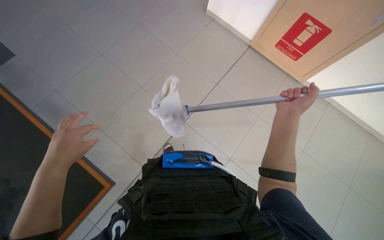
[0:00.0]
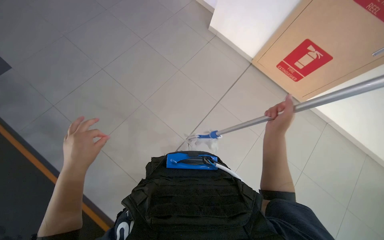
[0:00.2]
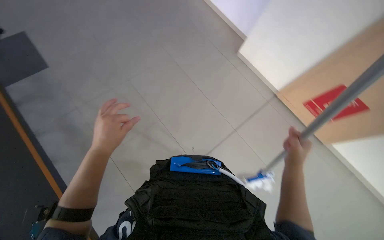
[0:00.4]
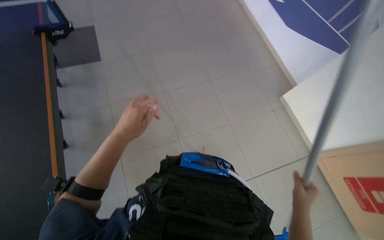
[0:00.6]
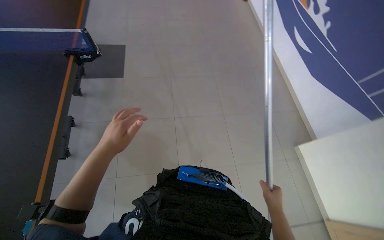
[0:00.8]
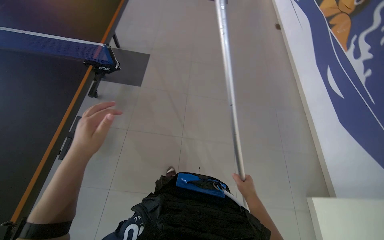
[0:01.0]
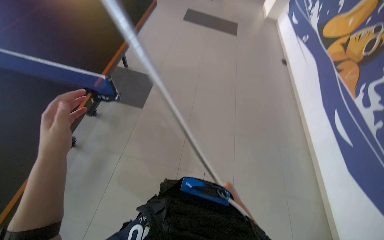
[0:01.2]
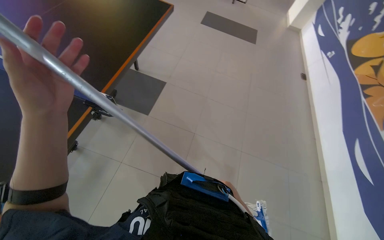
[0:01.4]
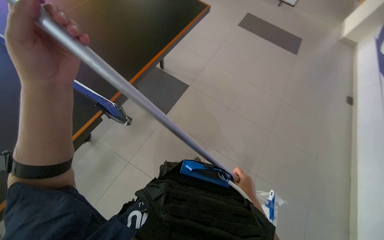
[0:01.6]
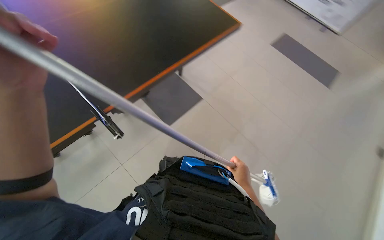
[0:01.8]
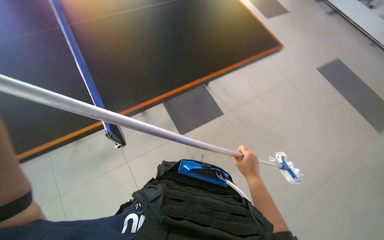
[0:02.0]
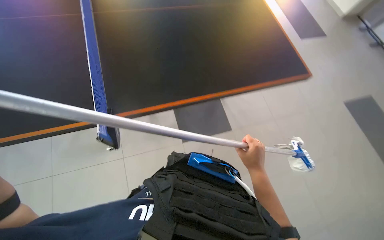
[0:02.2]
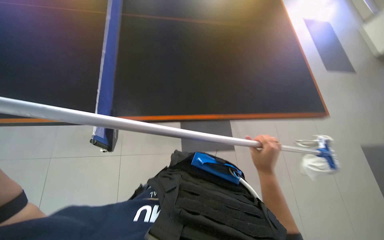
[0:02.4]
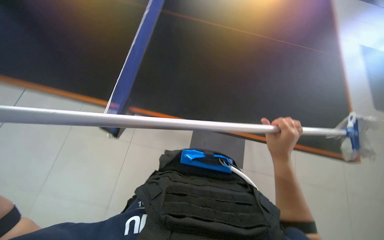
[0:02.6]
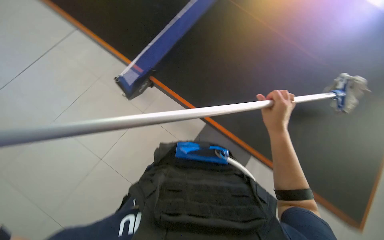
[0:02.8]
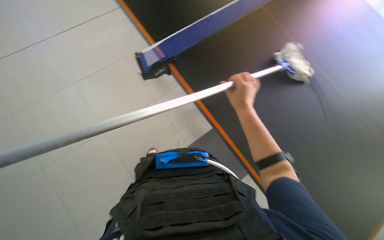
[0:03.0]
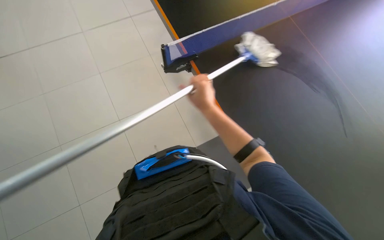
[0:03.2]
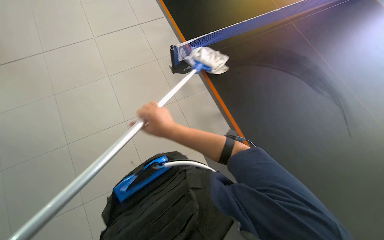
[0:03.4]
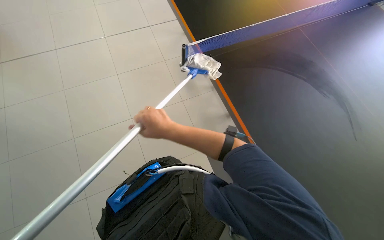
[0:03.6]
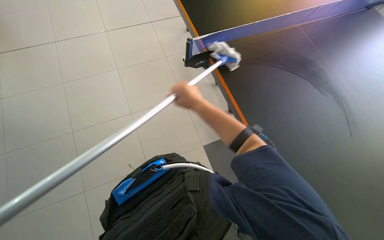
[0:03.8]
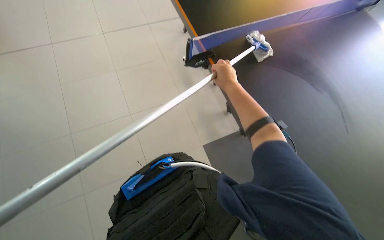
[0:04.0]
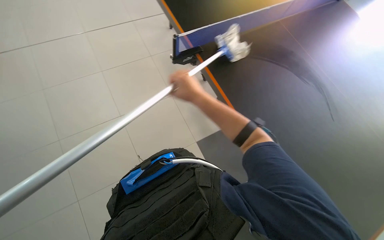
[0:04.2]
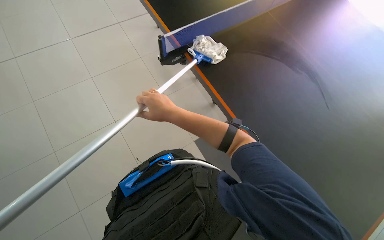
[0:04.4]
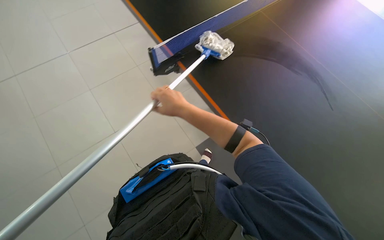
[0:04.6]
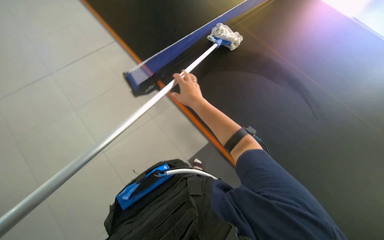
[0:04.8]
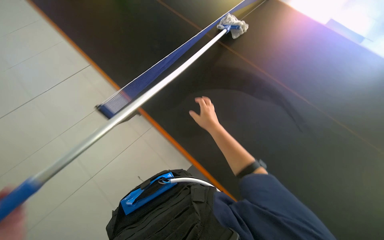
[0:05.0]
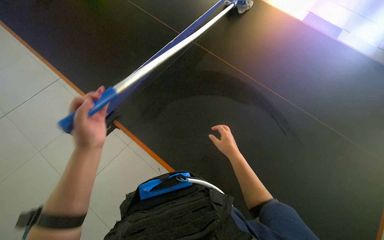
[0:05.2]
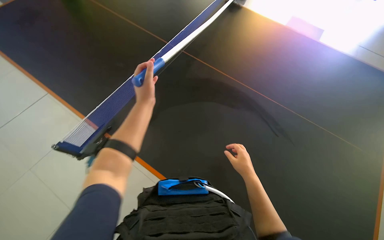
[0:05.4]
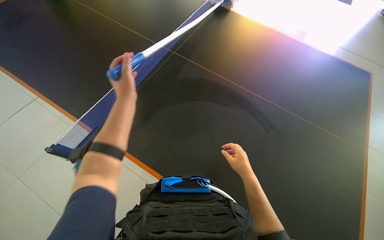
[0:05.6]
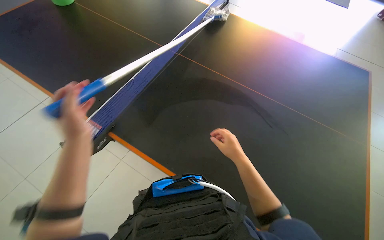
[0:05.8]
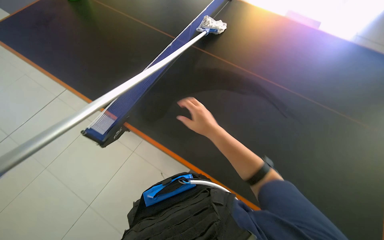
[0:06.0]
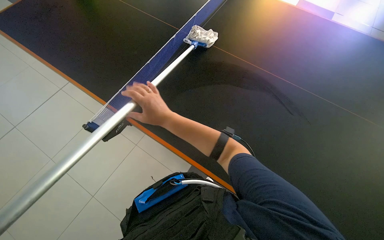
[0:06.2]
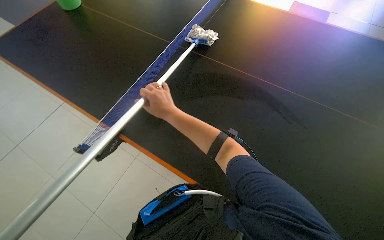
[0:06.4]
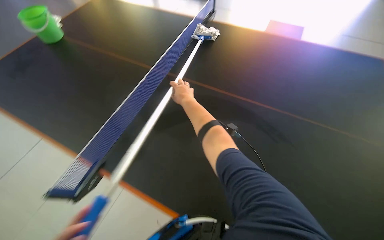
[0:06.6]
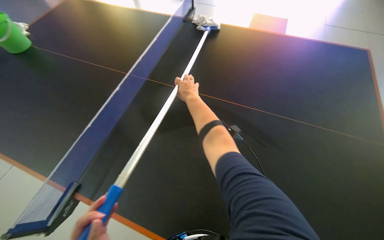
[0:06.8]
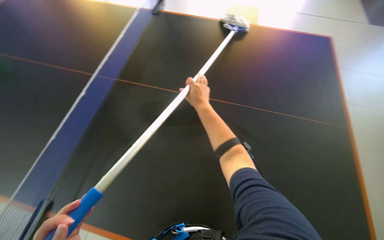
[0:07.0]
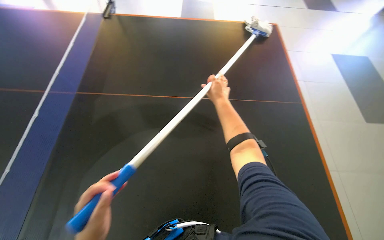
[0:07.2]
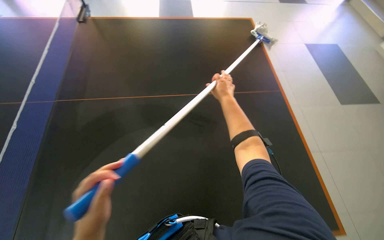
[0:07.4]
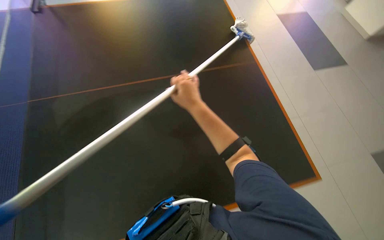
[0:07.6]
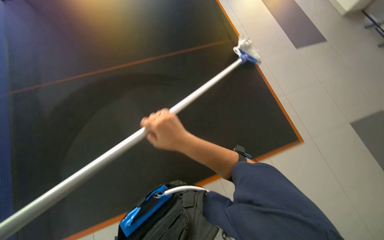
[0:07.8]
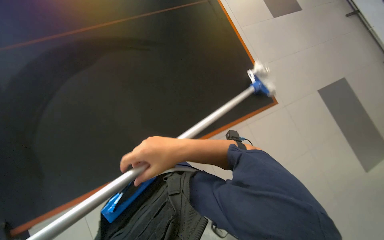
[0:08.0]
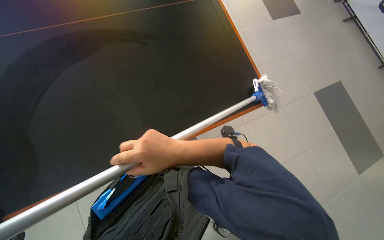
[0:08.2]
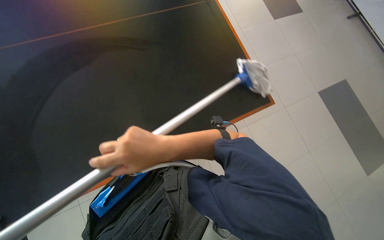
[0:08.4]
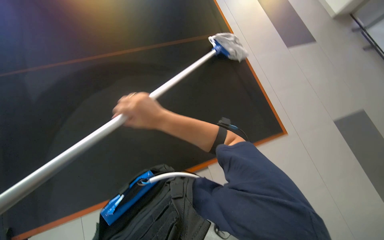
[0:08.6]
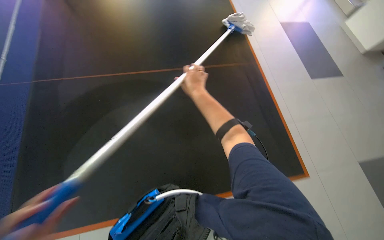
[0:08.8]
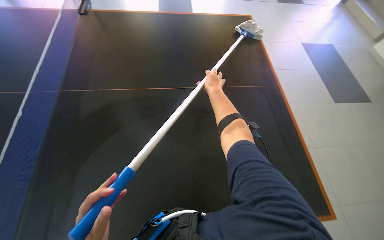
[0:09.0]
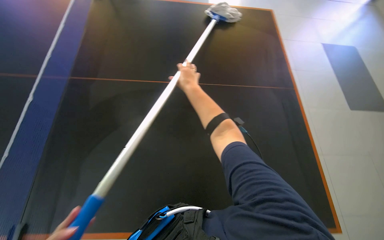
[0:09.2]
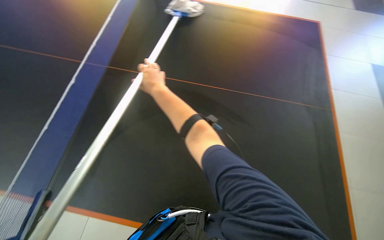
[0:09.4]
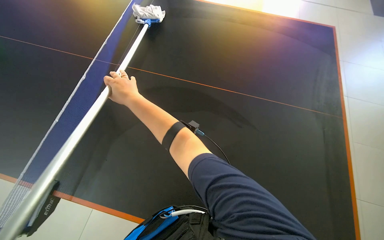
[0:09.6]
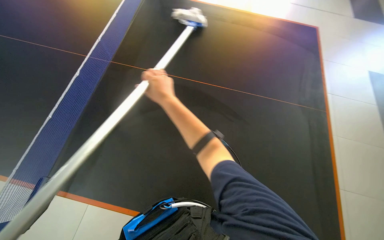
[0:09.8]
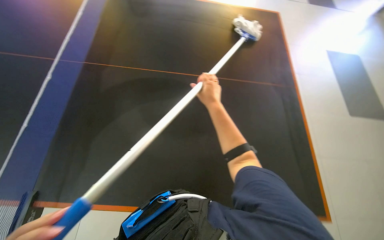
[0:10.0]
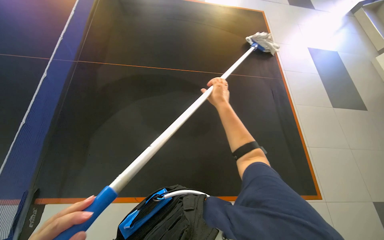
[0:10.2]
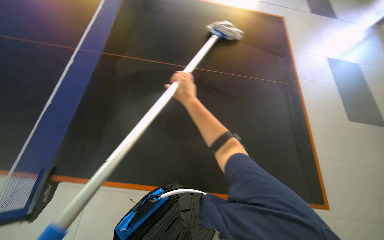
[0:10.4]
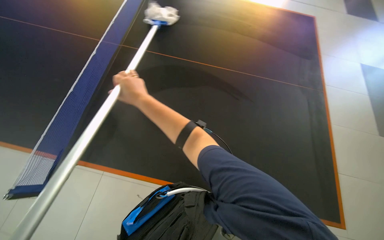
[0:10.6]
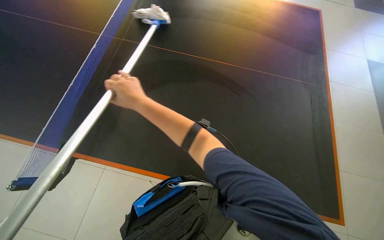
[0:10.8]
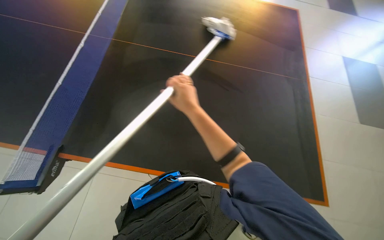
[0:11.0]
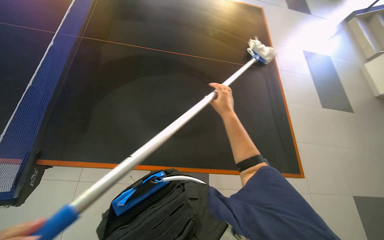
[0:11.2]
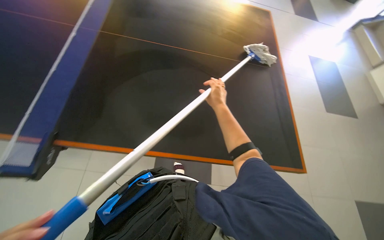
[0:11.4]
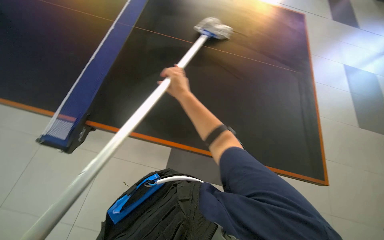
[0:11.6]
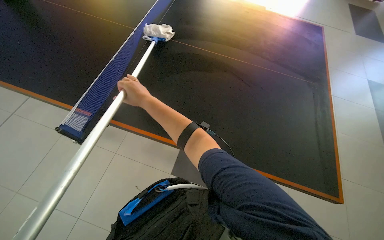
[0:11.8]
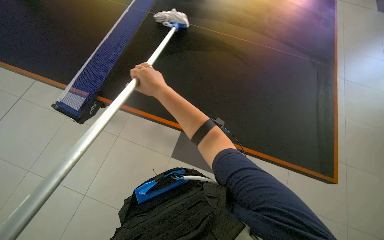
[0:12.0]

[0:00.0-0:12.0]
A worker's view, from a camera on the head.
Job: wiping surfaces.
The whole recording: Cleaning table surface with mop. The worker cleans the black table surface using a mop.
0:01.6 to 0:03.0: The right hand moves up the picture, some 40 cm.
0:03.0 to 0:04.4: The right hand moves left and right over some 20 cm, changing direction 2 times.
0:04.4 to 0:06.0: The camera pitches upward, by some 20 degrees. Everything in view rotates about 30 degrees clockwise.
0:06.0 to 0:07.6: The right hand swings left and right, roughly 20 cm each way, with 2 reversals.
0:07.6 to 0:09.0: The right hand shifts some 15 cm up the picture and farther from the camera.
0:09.0 to 0:10.4: The right hand swings left and right, approximately 30 cm each way, with 2 reversals.

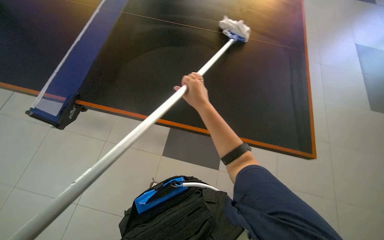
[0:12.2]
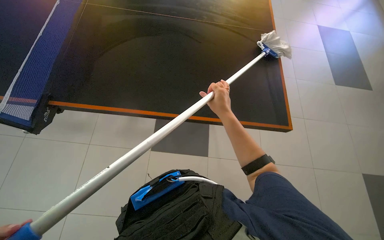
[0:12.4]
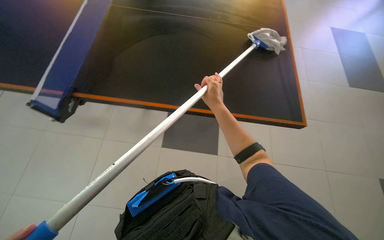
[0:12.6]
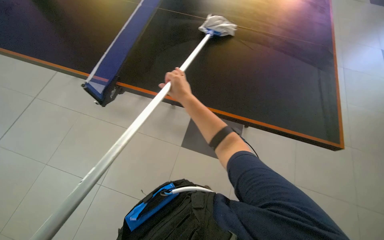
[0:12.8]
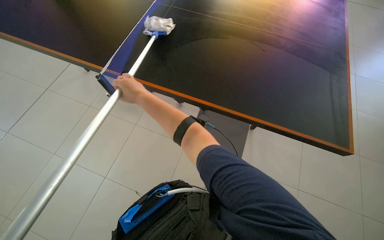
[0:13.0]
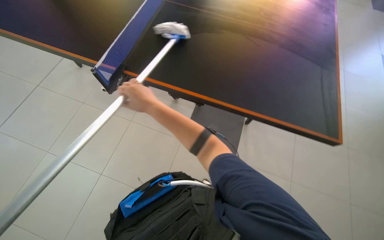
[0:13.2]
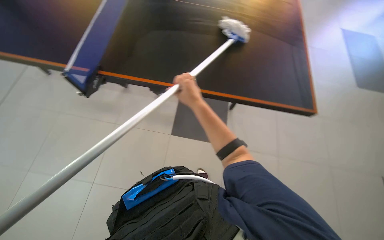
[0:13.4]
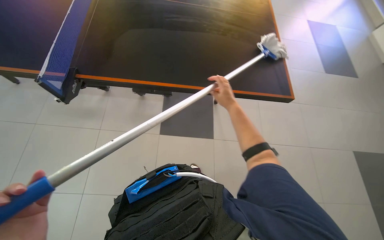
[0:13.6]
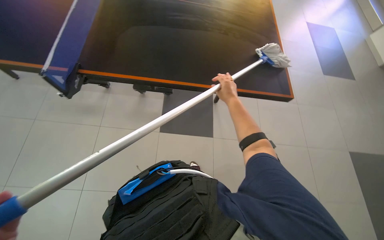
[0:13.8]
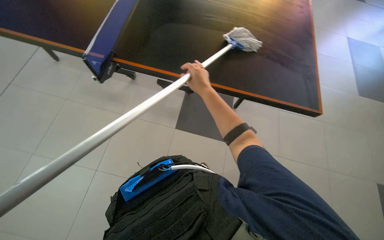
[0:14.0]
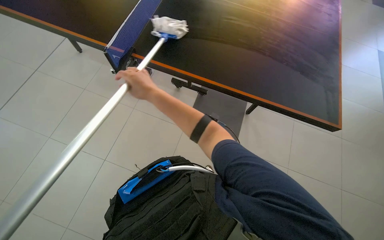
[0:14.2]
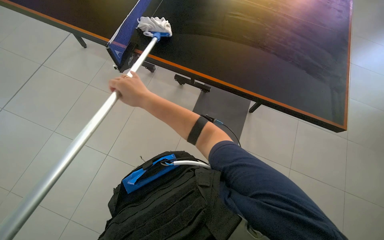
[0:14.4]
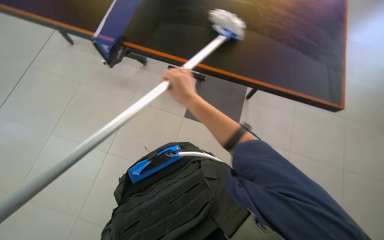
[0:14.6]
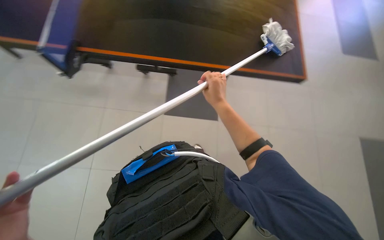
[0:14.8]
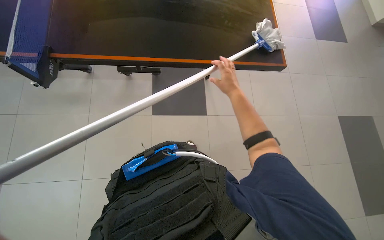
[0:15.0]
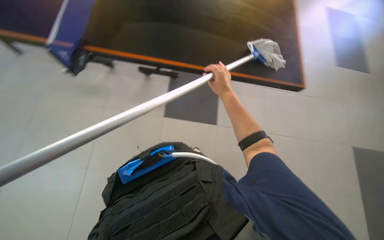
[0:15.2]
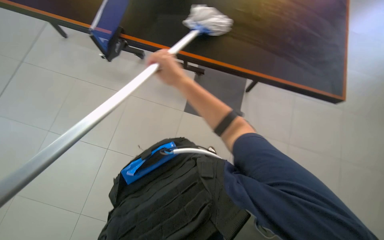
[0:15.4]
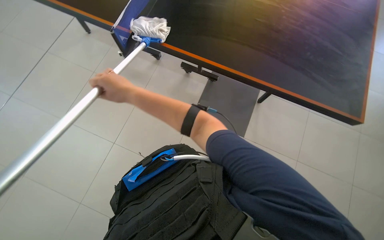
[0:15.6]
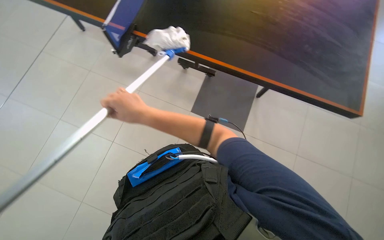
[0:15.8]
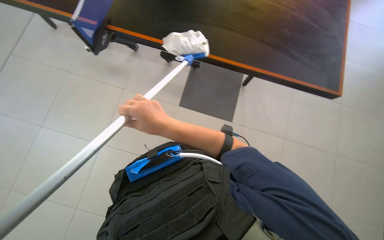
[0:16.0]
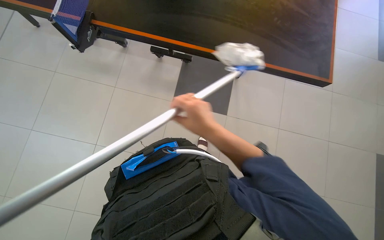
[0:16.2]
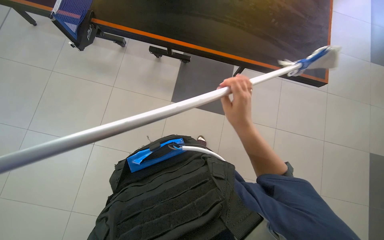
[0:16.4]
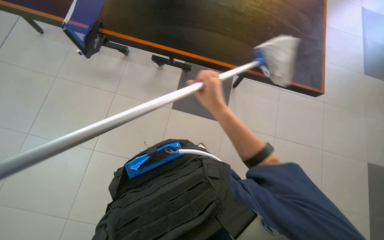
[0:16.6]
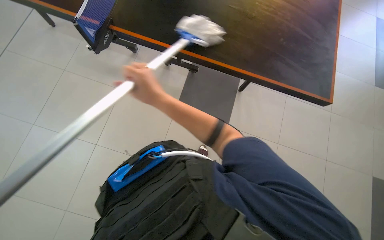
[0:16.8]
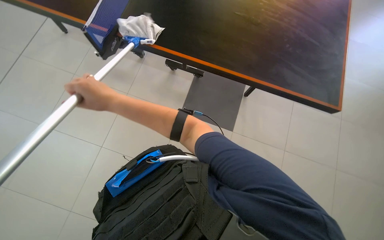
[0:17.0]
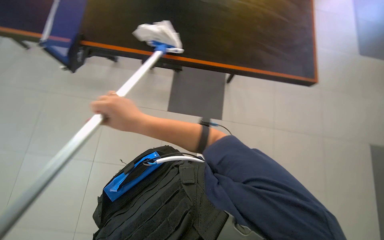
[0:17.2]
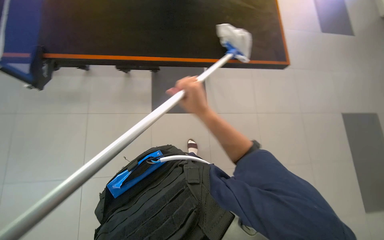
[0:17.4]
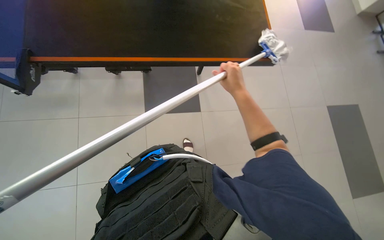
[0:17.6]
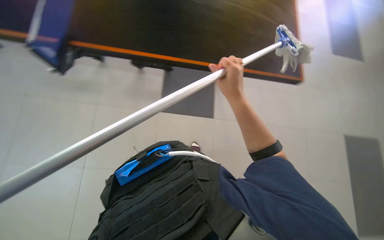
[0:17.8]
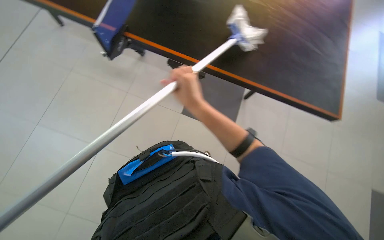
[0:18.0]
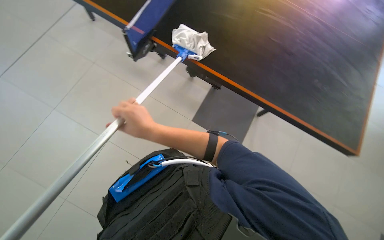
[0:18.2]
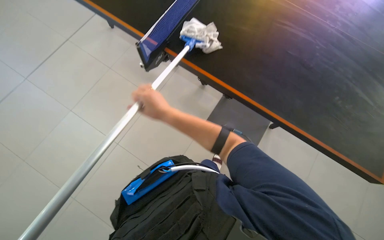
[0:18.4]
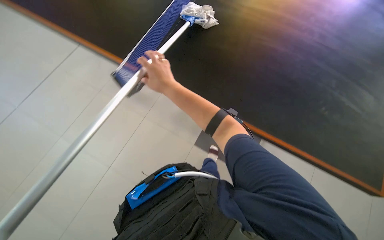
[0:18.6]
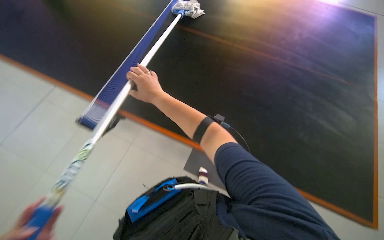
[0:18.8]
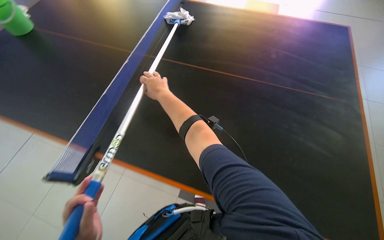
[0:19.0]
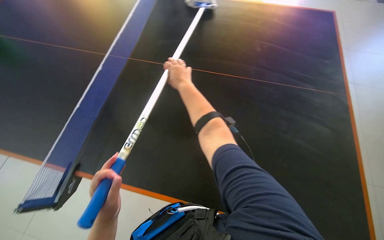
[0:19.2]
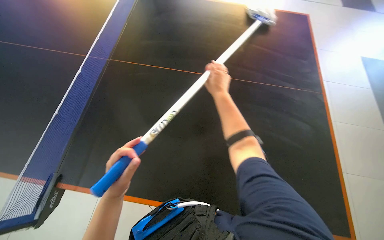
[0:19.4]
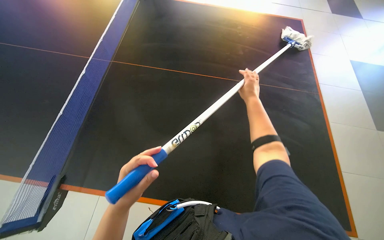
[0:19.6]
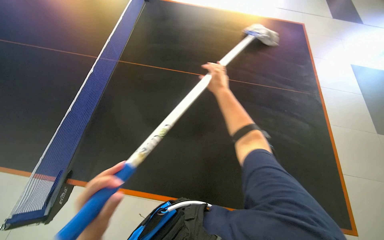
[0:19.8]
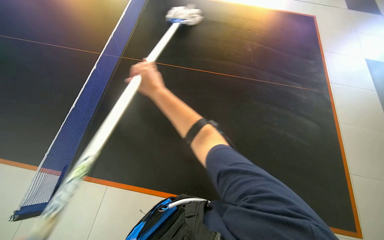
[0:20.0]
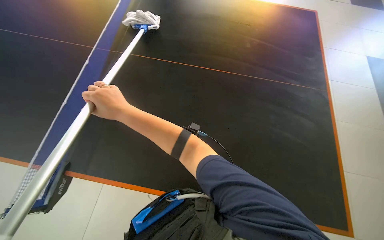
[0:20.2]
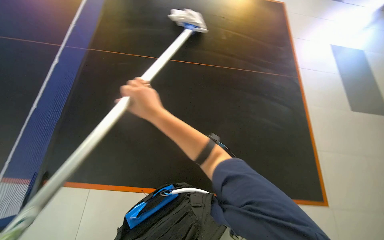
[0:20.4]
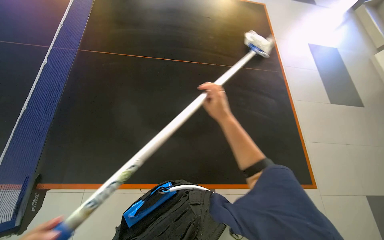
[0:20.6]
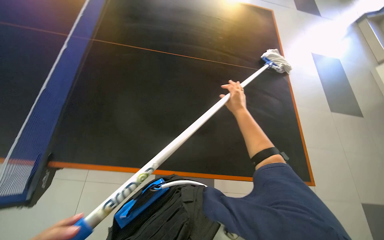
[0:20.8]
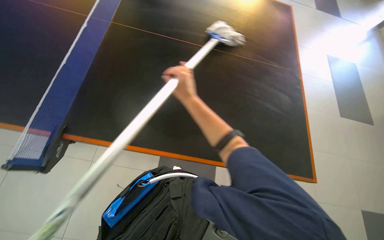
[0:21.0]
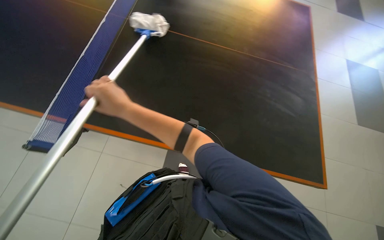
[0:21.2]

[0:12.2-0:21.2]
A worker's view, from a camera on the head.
Job: wiping surfaces.
The whole recording: Cleaning table surface with mop. The worker cleans the black table surface using a mop.
0:12.2 to 0:13.8: The head turns to the right by approximately 30 degrees. The right hand swings left and right, some 30 cm each way, with 2 reversals.
0:13.8 to 0:15.2: The right hand goes to the left and returns, approximately 40 cm each way.
0:16.6 to 0:18.2: The right hand swings left and right, approximately 35 cm each way, with 2 reversals.
0:18.2 to 0:19.8: The view tips upward by some 20 degrees. The right hand heads to the right, up the picture and farther from the camera, covering roughly 30 cm.
0:19.8 to 0:21.2: The right hand moves left and right over roughly 35 cm, changing direction 2 times.
